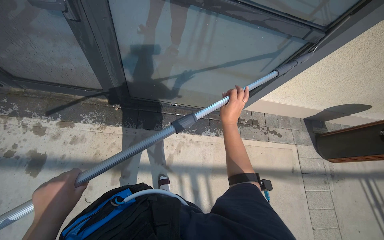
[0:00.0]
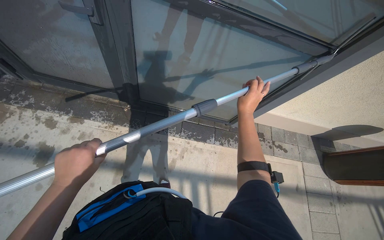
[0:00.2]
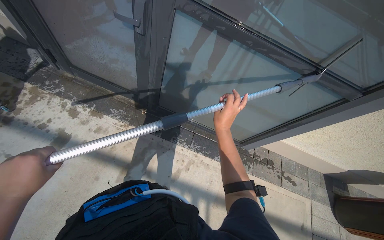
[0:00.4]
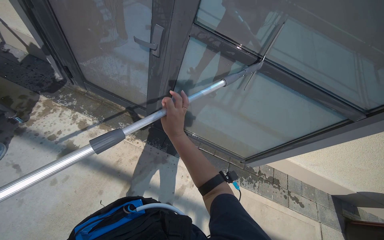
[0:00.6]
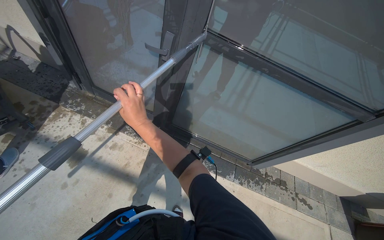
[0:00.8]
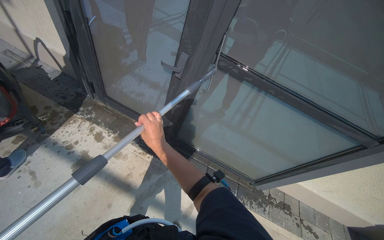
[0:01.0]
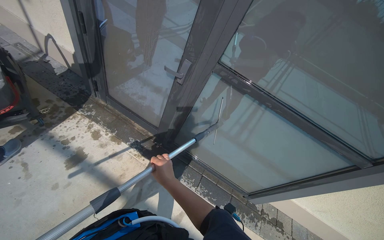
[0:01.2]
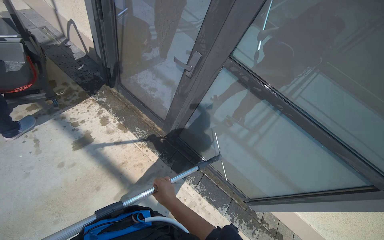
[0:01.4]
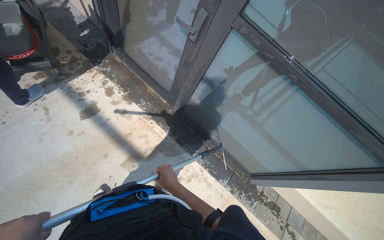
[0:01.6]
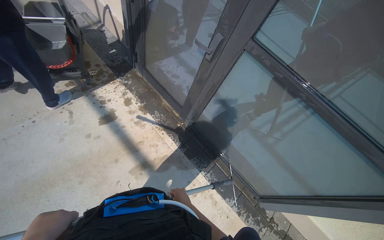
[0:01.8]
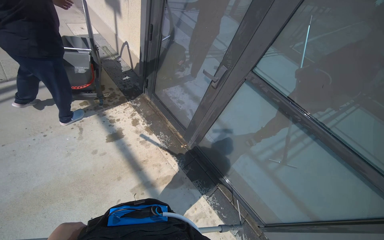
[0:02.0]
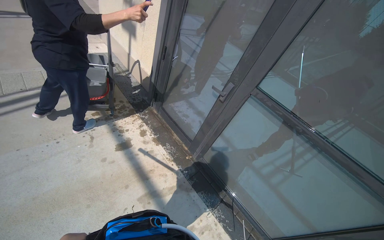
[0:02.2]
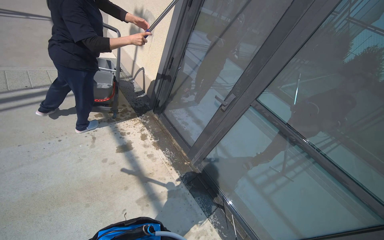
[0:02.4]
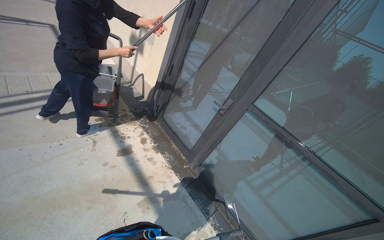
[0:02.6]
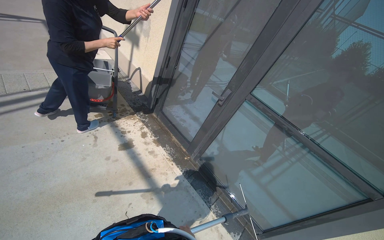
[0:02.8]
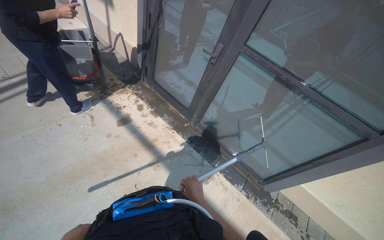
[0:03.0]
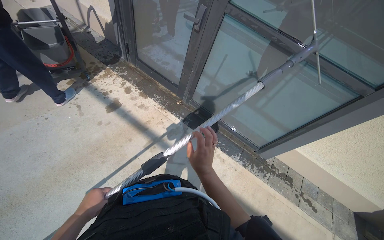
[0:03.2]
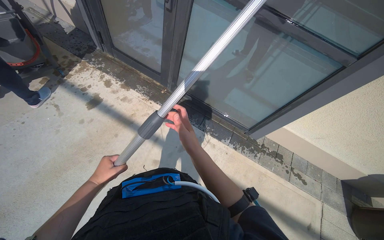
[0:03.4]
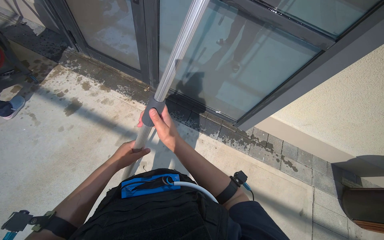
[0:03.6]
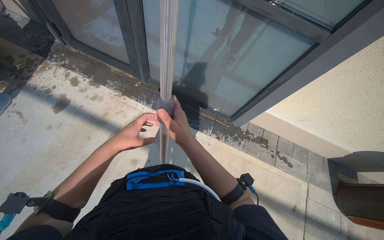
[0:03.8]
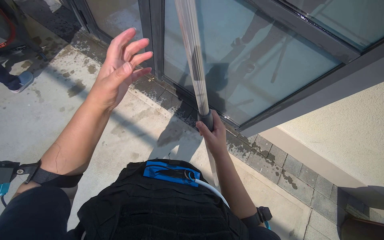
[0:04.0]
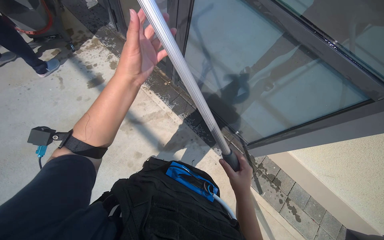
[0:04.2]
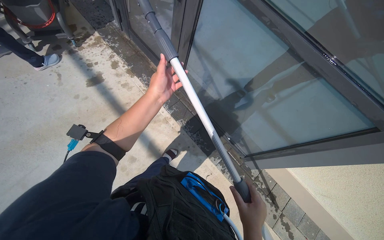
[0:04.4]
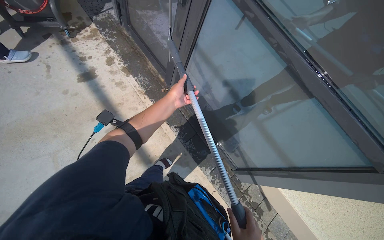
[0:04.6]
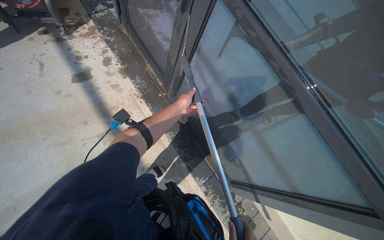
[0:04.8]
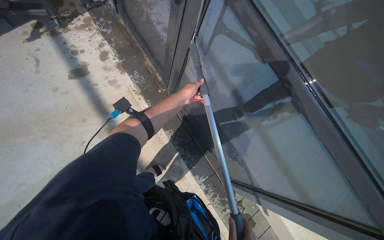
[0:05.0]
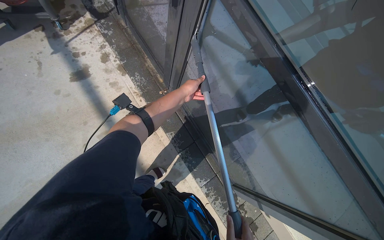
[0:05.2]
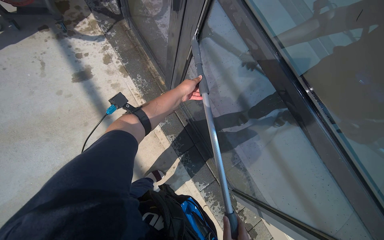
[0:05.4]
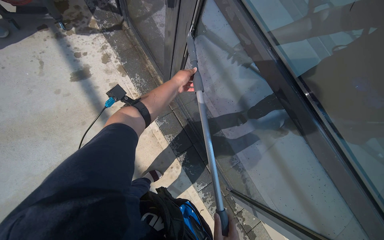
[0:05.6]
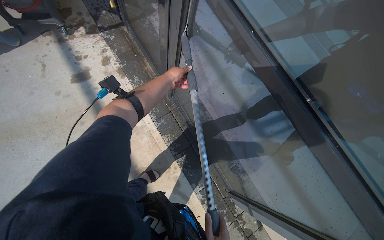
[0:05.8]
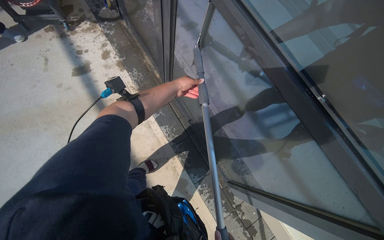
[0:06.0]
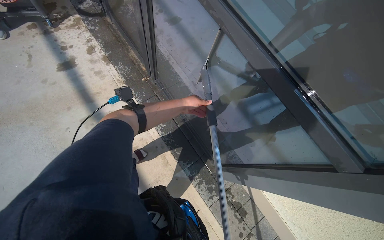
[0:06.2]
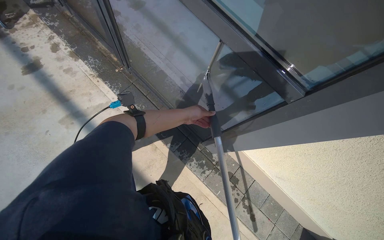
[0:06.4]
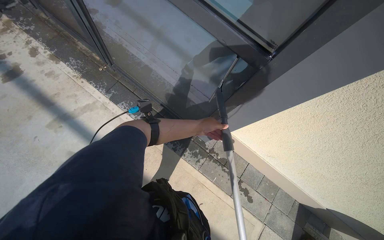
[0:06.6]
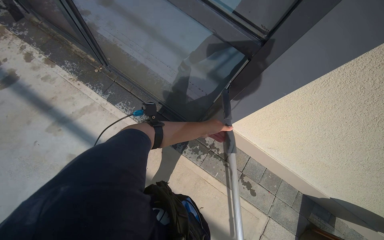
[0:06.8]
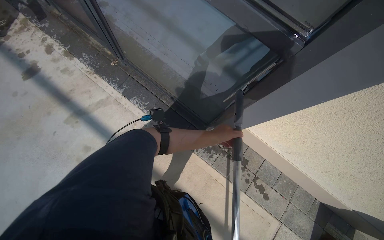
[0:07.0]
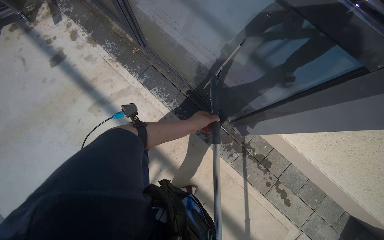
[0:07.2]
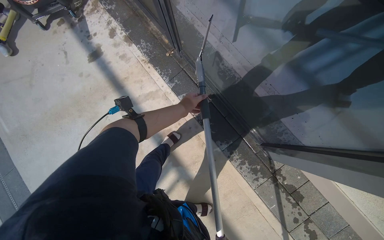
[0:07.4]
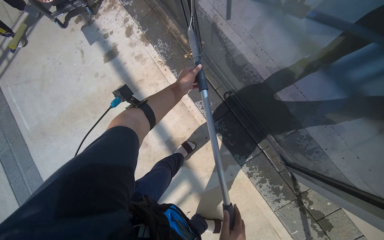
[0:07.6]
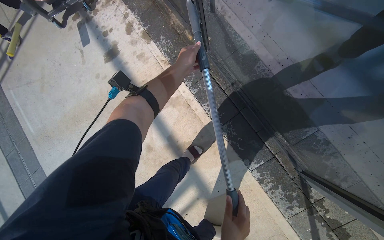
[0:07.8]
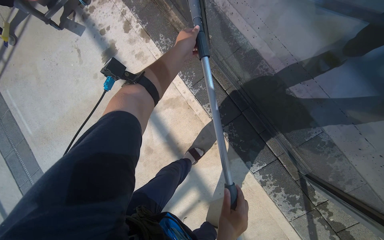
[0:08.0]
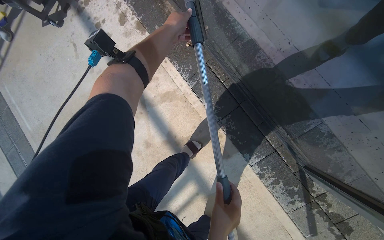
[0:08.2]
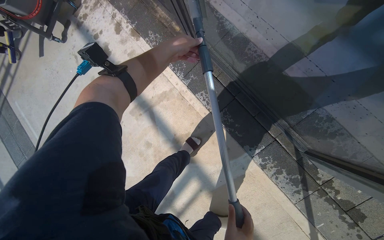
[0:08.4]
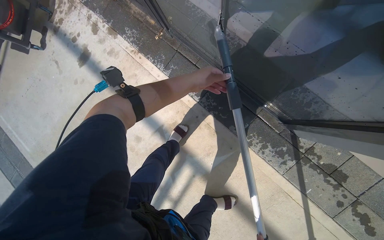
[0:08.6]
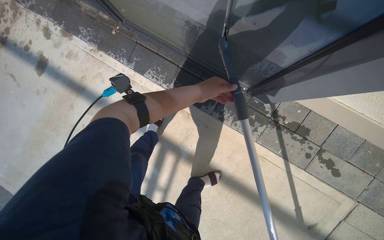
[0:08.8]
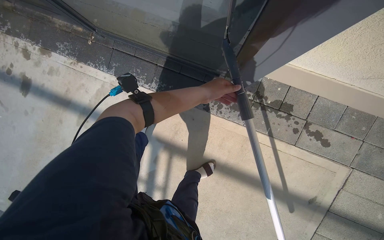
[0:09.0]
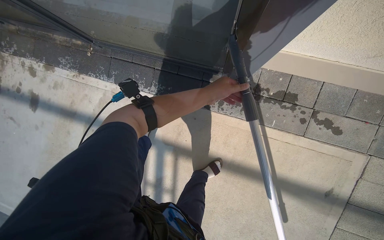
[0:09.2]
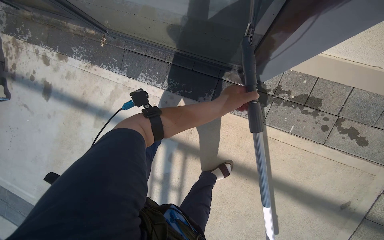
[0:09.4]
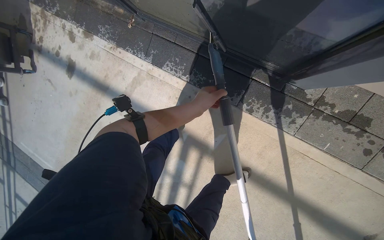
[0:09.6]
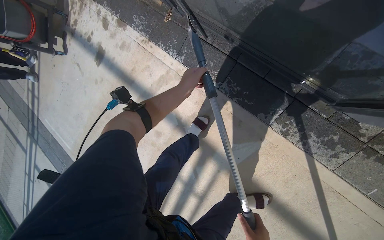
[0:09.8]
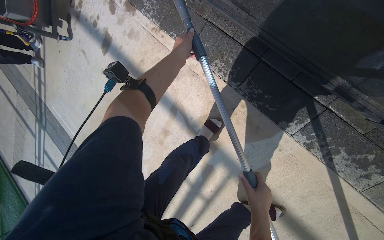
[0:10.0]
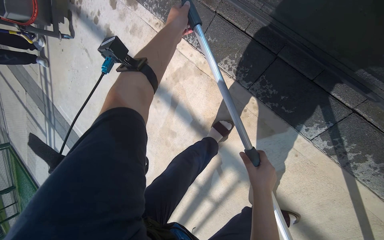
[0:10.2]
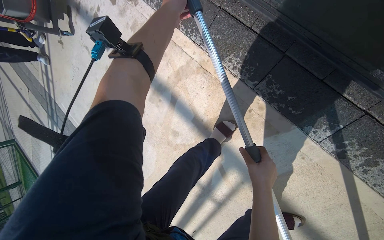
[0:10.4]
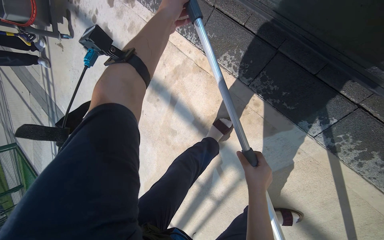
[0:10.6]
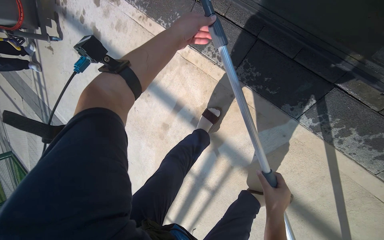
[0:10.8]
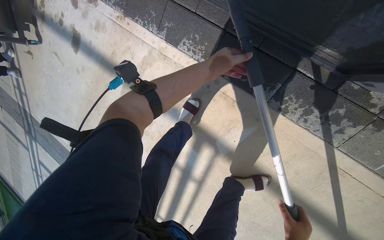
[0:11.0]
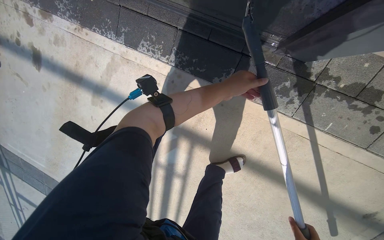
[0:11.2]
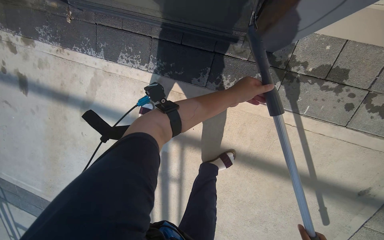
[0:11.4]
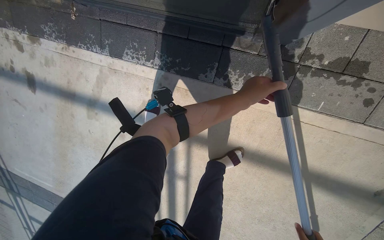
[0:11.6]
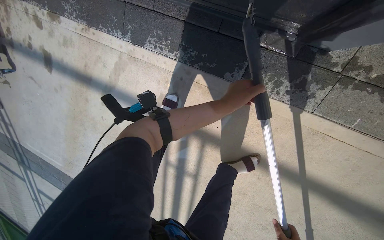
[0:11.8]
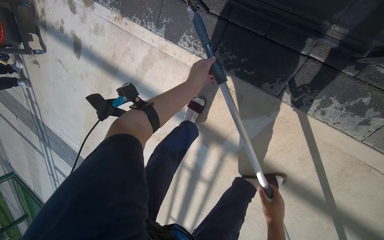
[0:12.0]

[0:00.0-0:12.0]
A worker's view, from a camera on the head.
Job: wiping surfaces.
The whole recording: Cleaning glass window with squeegee. The worker cleans the glass window using a squeegee, then a long pole with a squeegee attachment.
0.0 to 1.6 s: The head rotates approximately 35 degrees to the left. The camera pitches upward, by approximately 15 degrees. The right hand travels to the left and down the picture by roughly 30 cm.
1.6 to 3.0 s: The camera travels about 50 cm. The wearer looks approximately 15 degrees further upward.
3.0 to 4.4 s: The camera travels some 50 cm. The view tips downward by roughly 15 degrees.
4.4 to 6.0 s: The camera is carried approximately 40 cm.
6.0 to 7.6 s: The view tilts some 15 degrees downward.
7.6 to 9.0 s: The wearer moves some 40 cm. The scene turns some 35 degrees counterclockwise in the picture.
9.0 to 10.4 s: The camera is carried some 60 cm. The head turns to the left by roughly 25 degrees. The view tilts approximately 15 degrees downward.
10.4 to 12.0 s: The left hand goes approximately 40 cm to the right and down the picture.

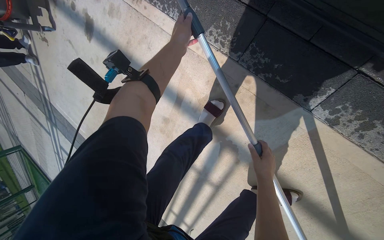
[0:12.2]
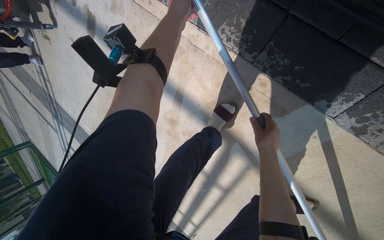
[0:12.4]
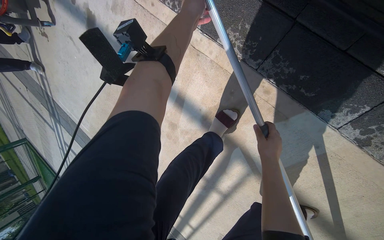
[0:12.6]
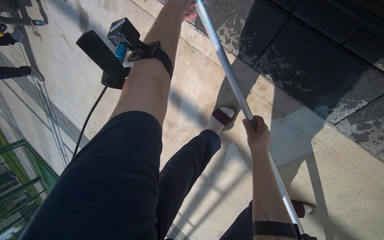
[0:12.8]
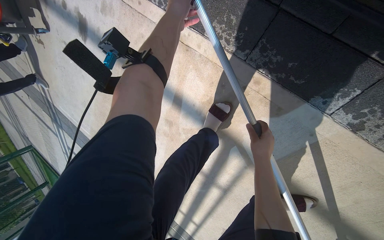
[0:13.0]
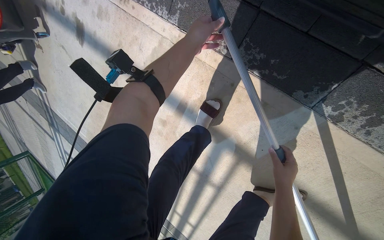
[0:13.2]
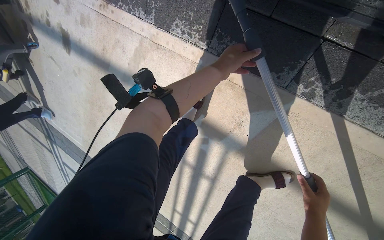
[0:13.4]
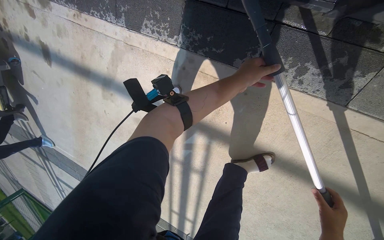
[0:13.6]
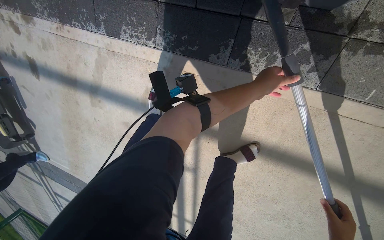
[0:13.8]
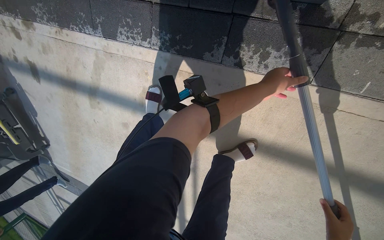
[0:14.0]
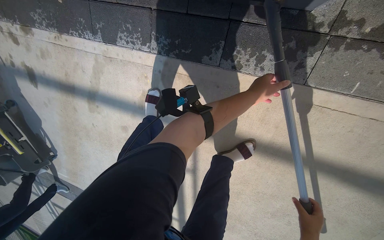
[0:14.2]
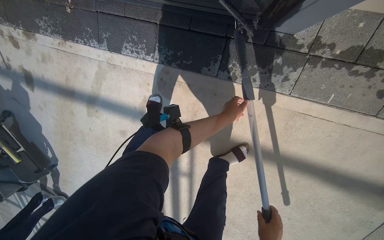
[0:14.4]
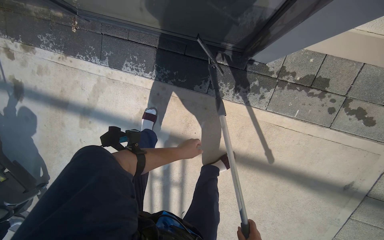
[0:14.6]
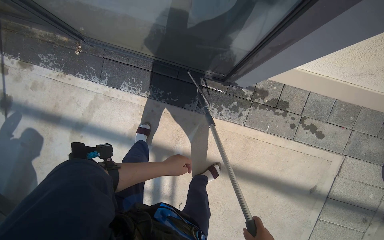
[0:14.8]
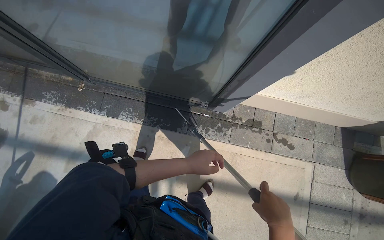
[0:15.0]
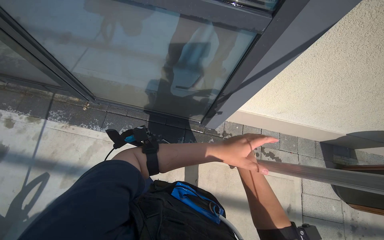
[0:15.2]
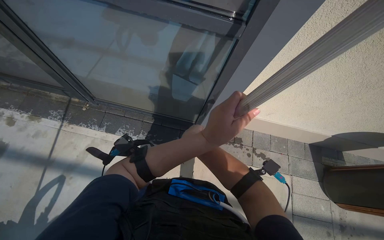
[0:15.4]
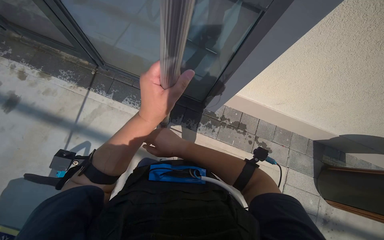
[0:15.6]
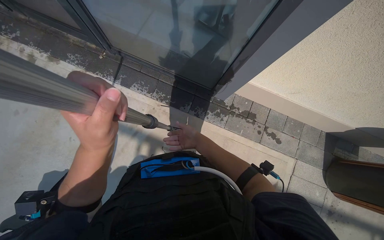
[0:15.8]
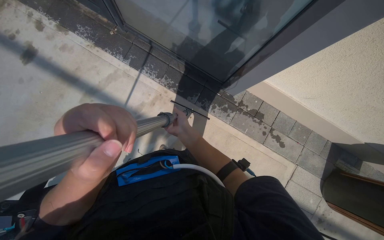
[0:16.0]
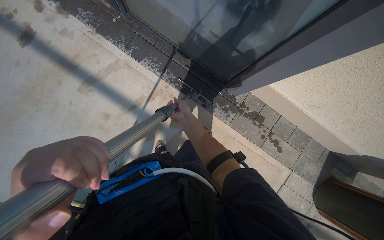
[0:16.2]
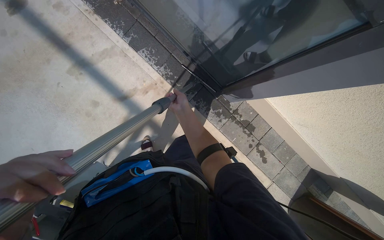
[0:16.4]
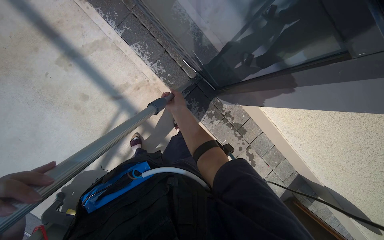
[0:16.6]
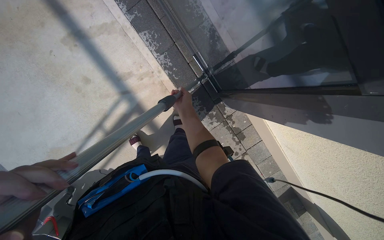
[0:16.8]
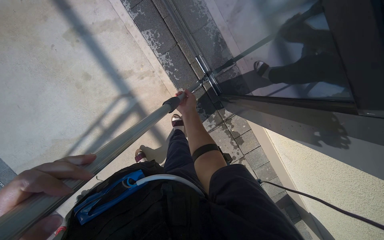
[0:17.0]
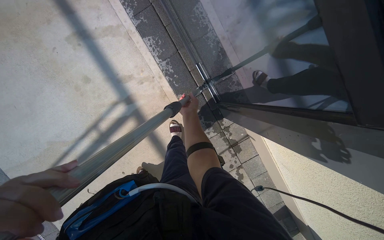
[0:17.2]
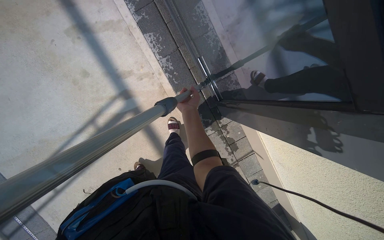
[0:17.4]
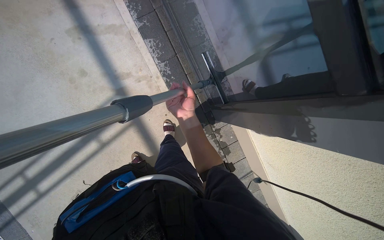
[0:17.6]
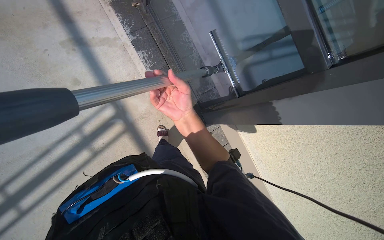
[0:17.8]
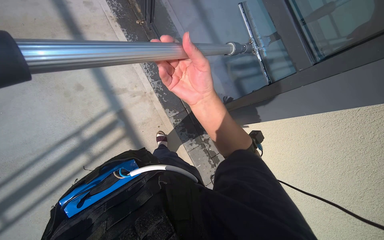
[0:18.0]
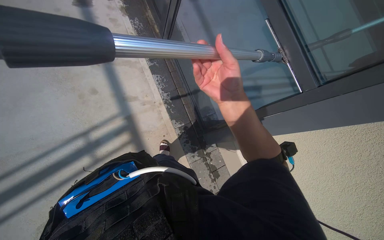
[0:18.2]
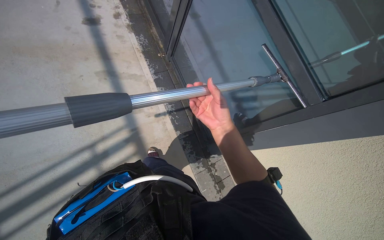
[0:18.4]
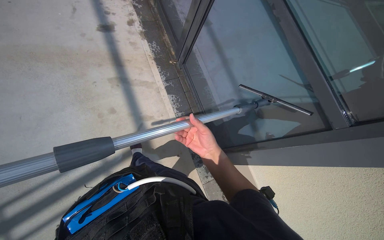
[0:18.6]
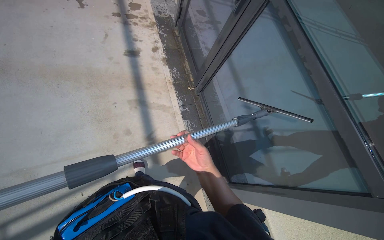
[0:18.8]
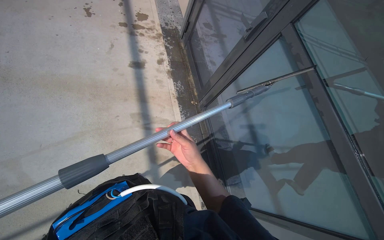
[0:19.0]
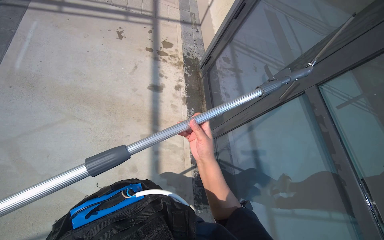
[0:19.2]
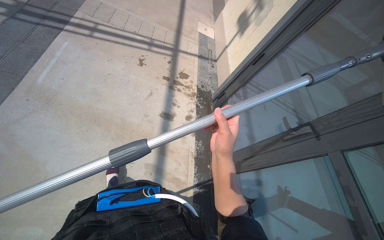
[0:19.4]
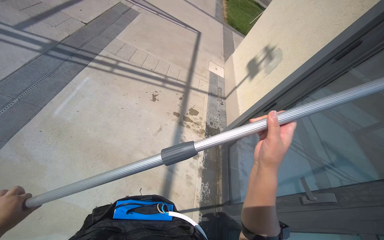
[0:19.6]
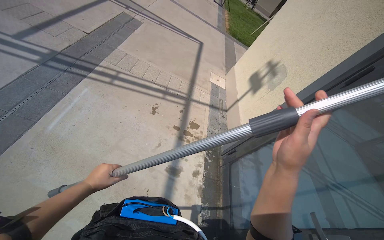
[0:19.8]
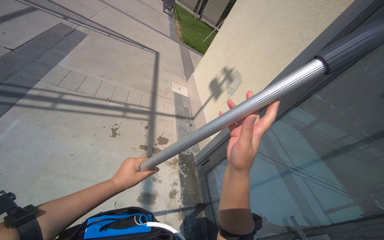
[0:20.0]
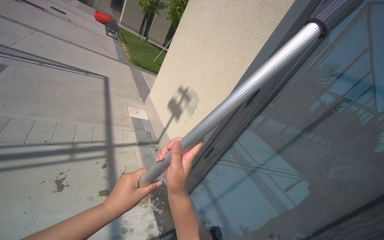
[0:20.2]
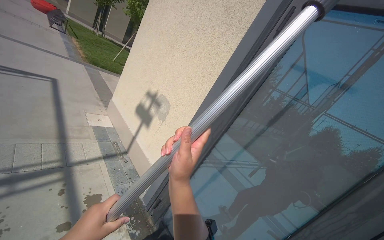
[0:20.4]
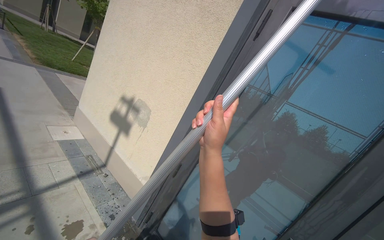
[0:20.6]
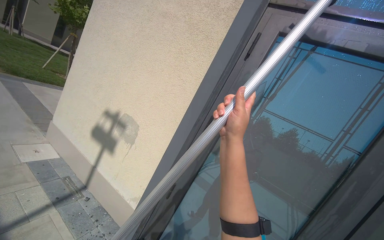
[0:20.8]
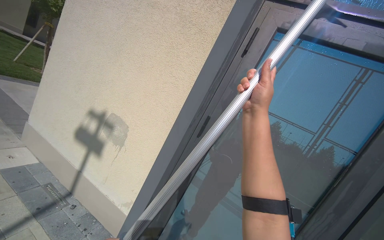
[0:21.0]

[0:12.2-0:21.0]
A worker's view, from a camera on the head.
Job: wiping surfaces.
The whole recording: Cleaning glass window with squeegee. The worker cleans the glass window using a squeegee, then a long pole with a squeegee attachment.
12.2 to 13.6 s: The left hand moves to the right and down the picture, some 50 cm, while the right hand heads down the picture and to the right, covering approximately 40 cm.
13.6 to 15.2 s: The camera travels roughly 70 cm. The head rotates about 30 degrees to the right. The camera pitches upward, by about 45 degrees.
15.2 to 16.6 s: The camera pitches downward, by some 15 degrees. The scene rotates clockwise by about 35 degrees.
16.6 to 18.0 s: The wearer looks about 15 degrees further upward. The right hand goes approximately 35 cm nearer to the camera.
18.0 to 19.6 s: The wearer's head swings about 40 degrees to the left. The view tips upward by approximately 50 degrees.
